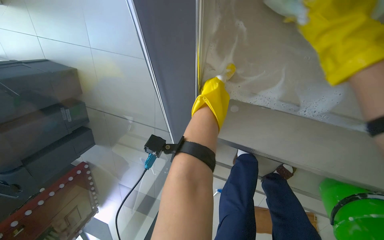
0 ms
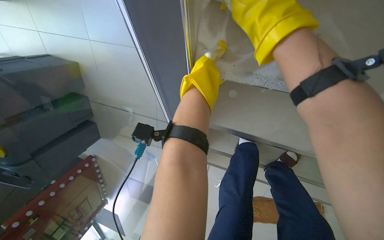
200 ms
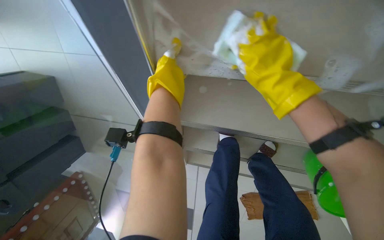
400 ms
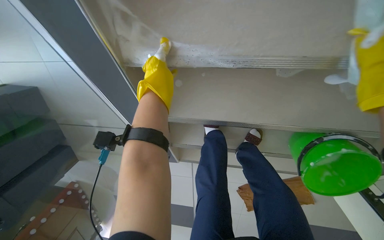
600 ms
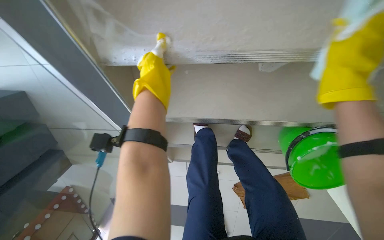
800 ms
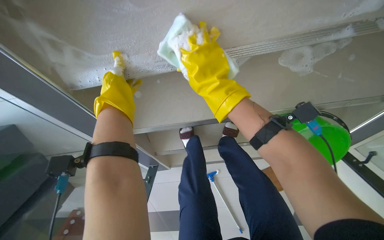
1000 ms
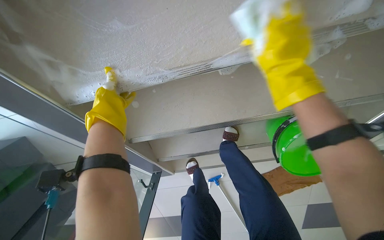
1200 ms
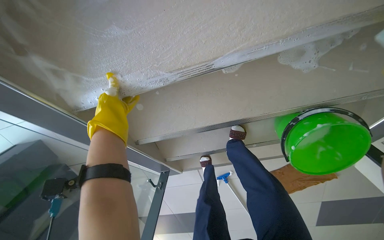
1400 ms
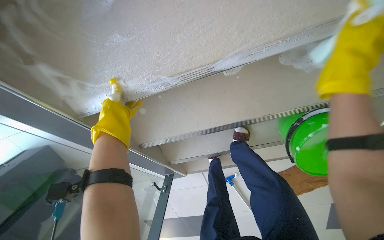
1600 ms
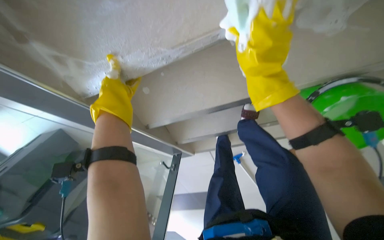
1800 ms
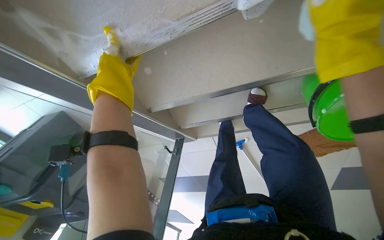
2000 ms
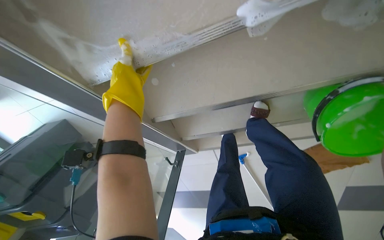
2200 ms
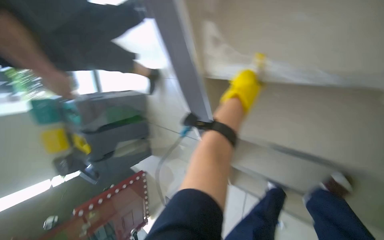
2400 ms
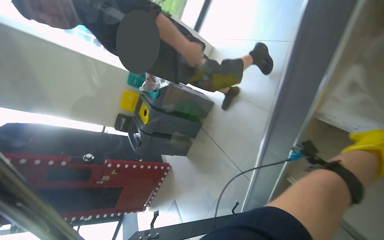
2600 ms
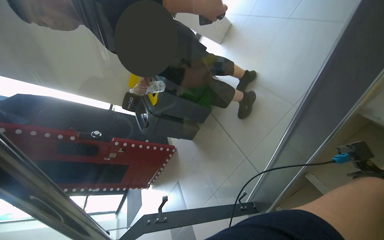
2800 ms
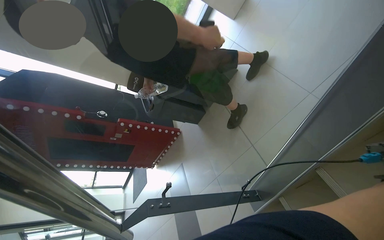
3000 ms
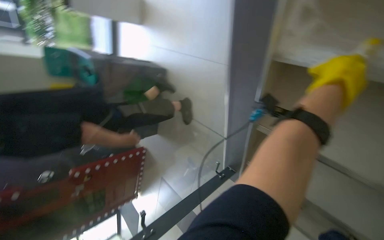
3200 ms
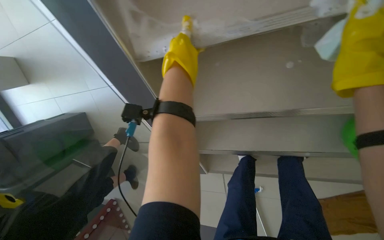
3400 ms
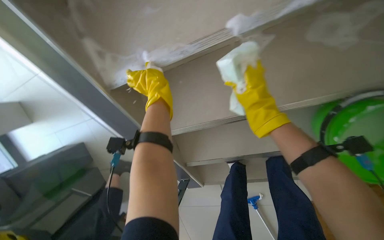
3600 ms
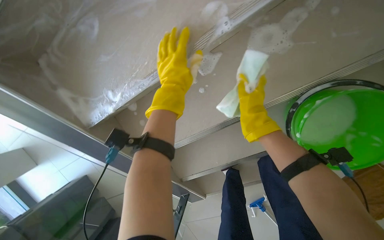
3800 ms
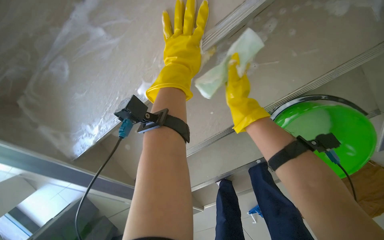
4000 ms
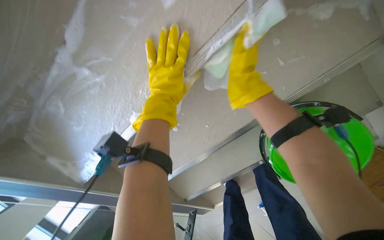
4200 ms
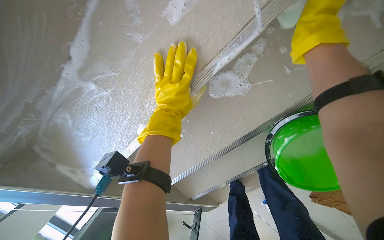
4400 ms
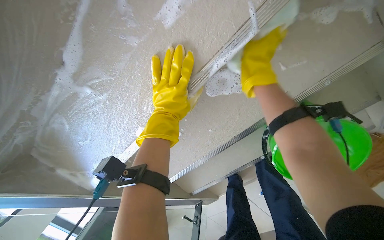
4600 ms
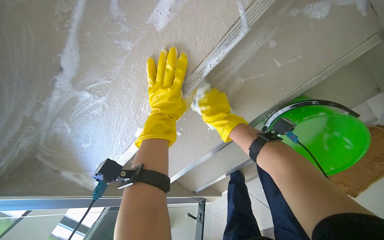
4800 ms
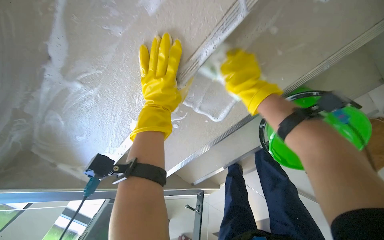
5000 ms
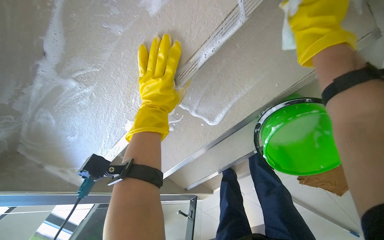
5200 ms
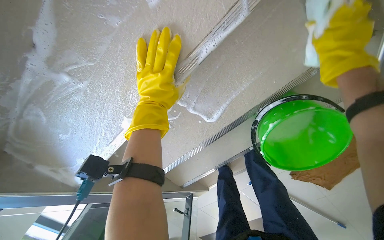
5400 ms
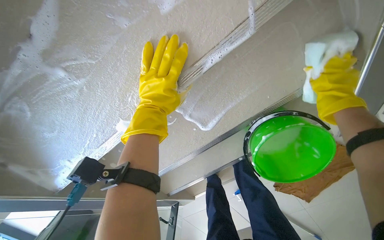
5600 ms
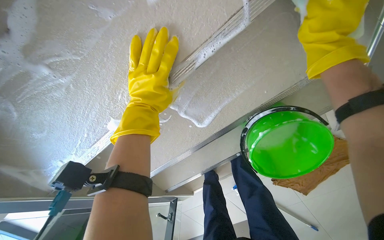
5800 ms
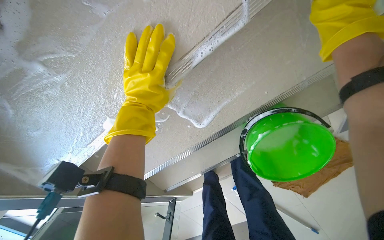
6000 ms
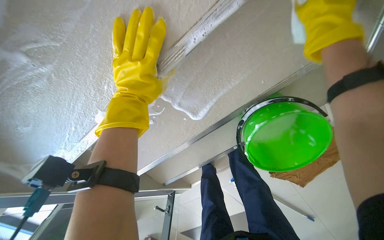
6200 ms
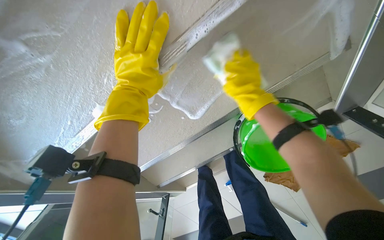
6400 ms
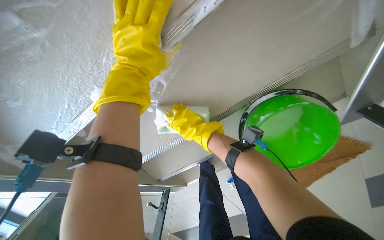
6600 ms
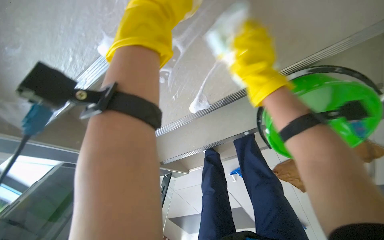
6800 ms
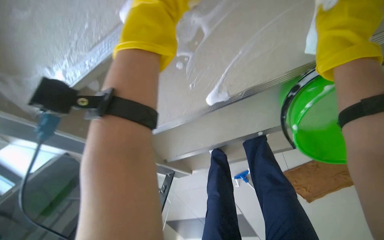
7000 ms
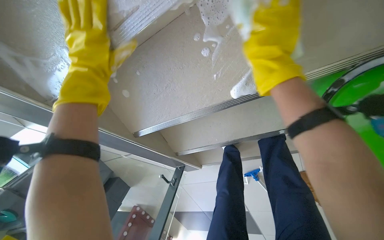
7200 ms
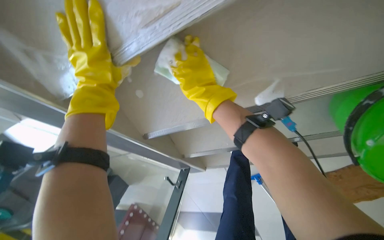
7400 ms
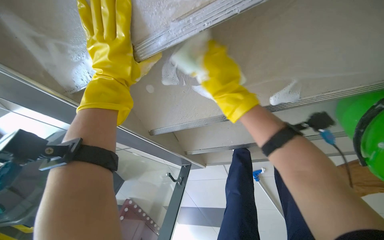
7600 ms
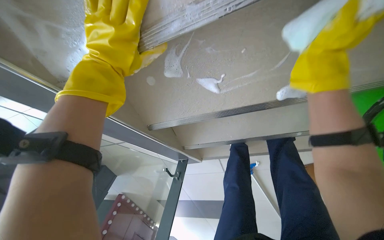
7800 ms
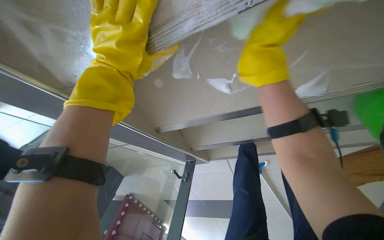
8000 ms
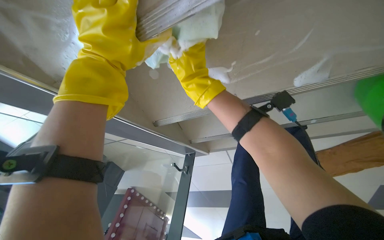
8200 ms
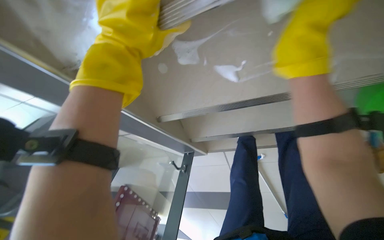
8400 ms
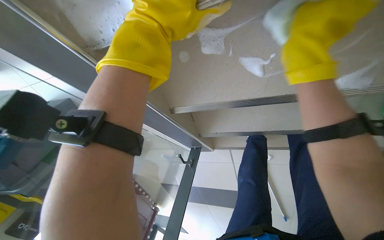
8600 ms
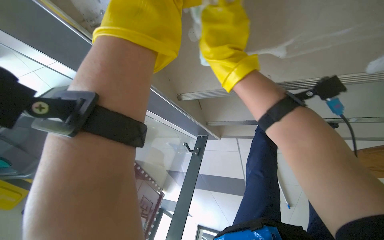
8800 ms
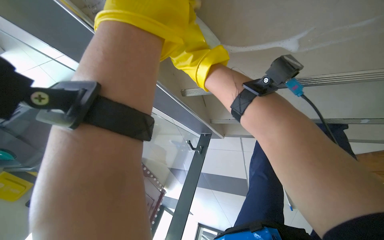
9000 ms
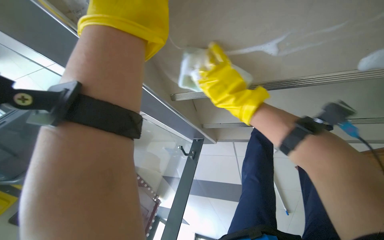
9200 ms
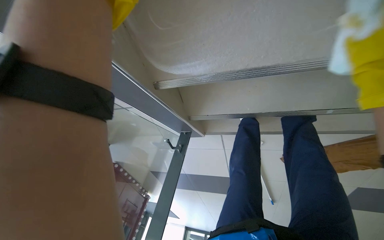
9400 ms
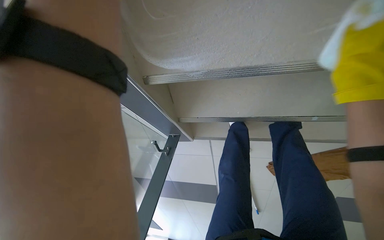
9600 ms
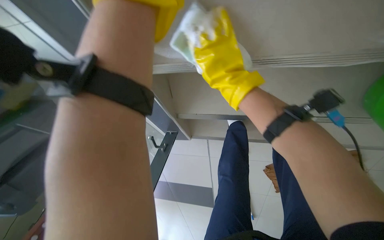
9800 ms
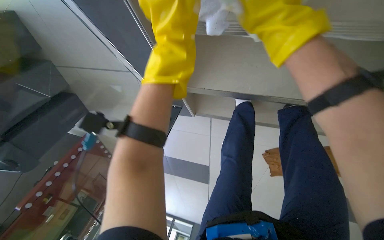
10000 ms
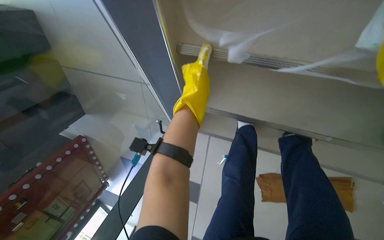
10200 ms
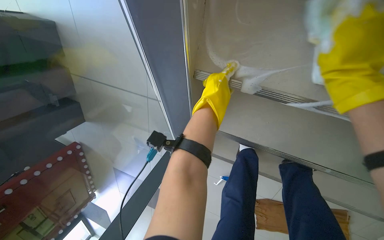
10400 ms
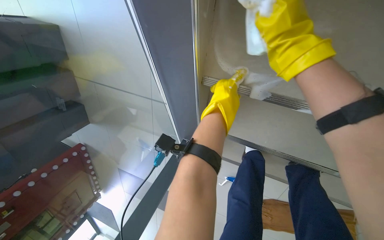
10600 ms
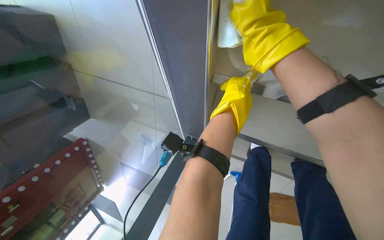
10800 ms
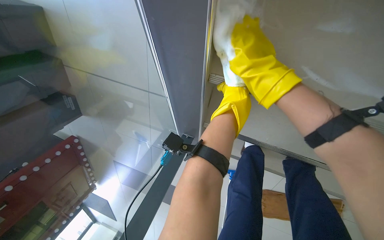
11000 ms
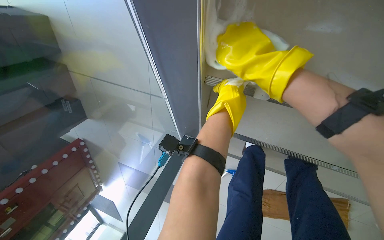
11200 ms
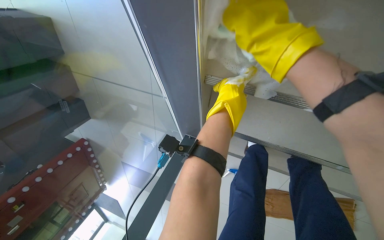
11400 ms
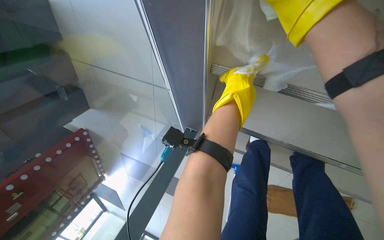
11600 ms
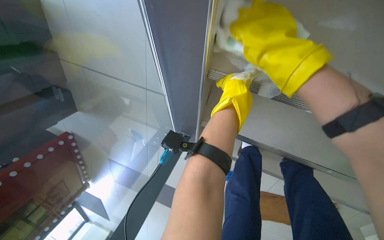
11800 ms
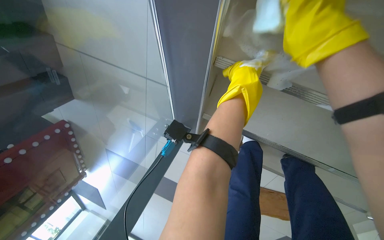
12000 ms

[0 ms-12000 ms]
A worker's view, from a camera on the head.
Job: wiping surfaces.
The whole recording: Scrubbing underside of stairs. The worker scrubs the underside of the stairs with a sponge and cleaning solution.
0 ms to 1600 ms: The scene turns roughly 30 degrees counterclockwise in the picture.
1600 ms to 3000 ms: The head rotates some 65 degrees to the left.
3000 ms to 4400 ms: The camera travels some 60 cm. The head turns to the right by some 90 degrees.
7600 ms to 9000 ms: The view tips downward by about 15 degrees.
9000 ms to 10400 ms: The camera is aimed approximately 20 degrees further to the right. The left hand shifts roughly 40 cm farther from the camera.

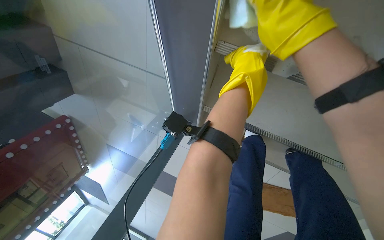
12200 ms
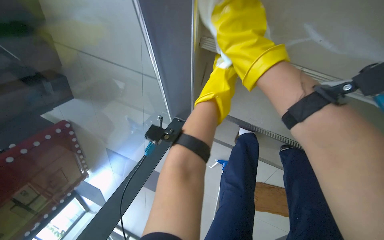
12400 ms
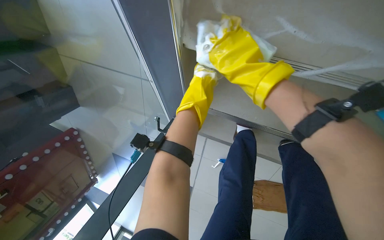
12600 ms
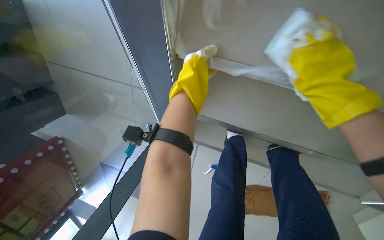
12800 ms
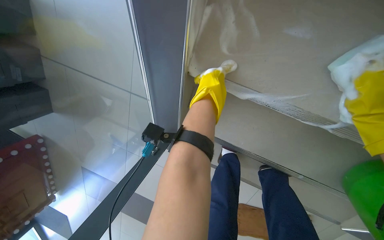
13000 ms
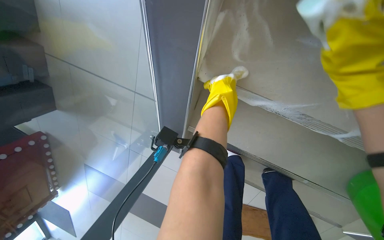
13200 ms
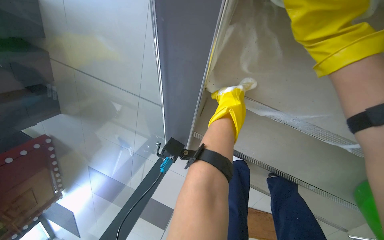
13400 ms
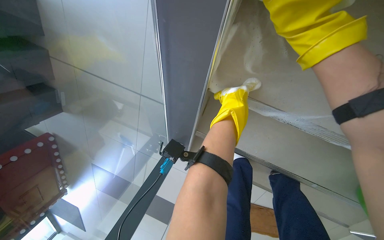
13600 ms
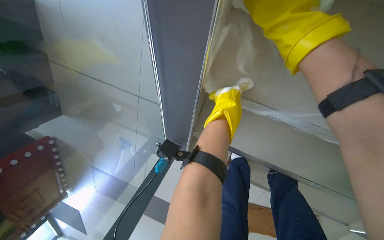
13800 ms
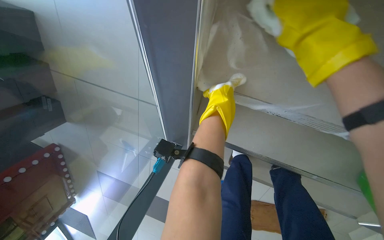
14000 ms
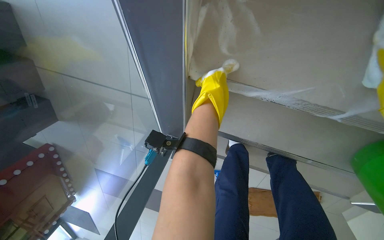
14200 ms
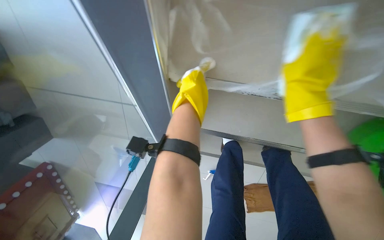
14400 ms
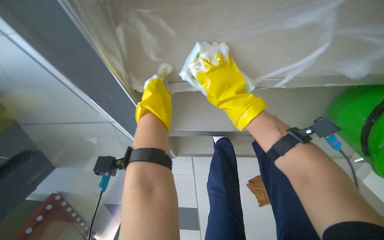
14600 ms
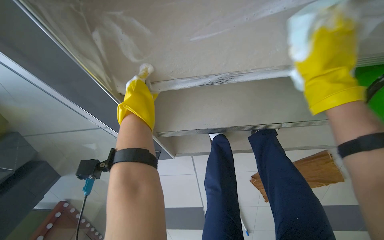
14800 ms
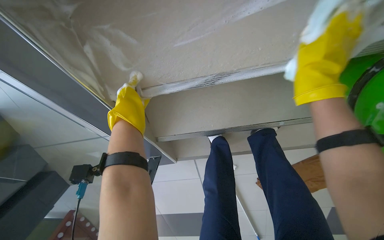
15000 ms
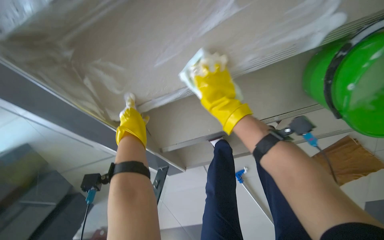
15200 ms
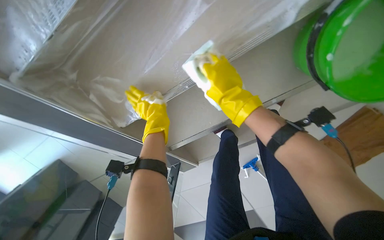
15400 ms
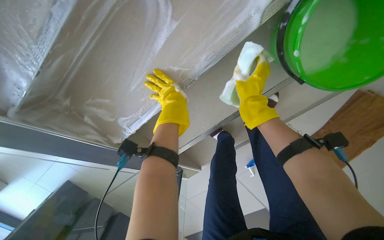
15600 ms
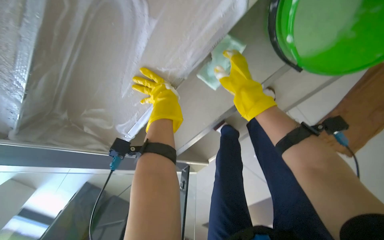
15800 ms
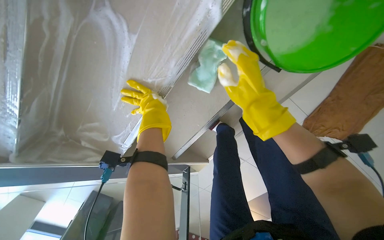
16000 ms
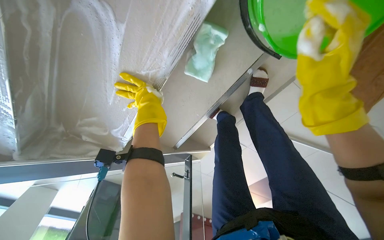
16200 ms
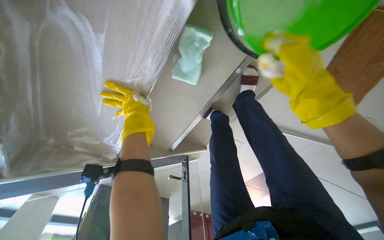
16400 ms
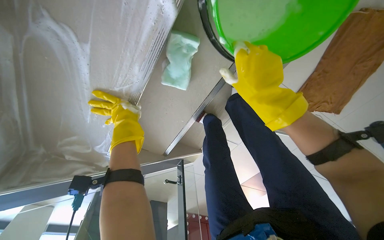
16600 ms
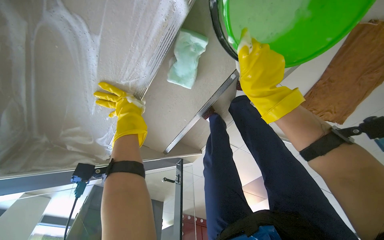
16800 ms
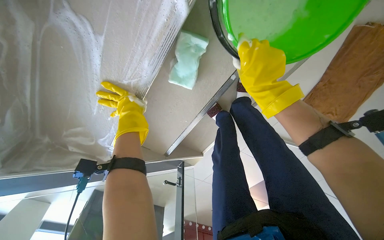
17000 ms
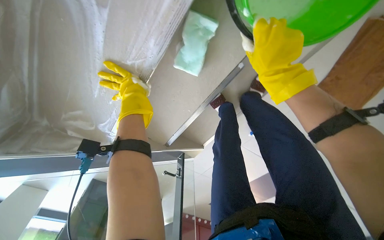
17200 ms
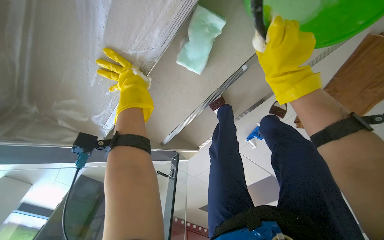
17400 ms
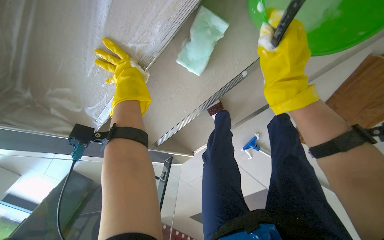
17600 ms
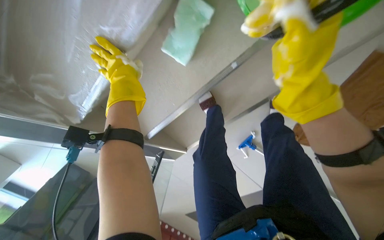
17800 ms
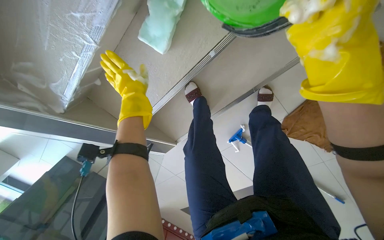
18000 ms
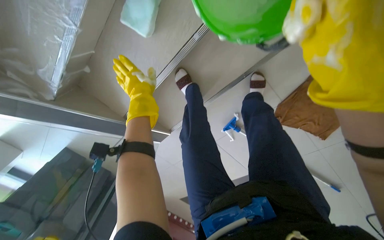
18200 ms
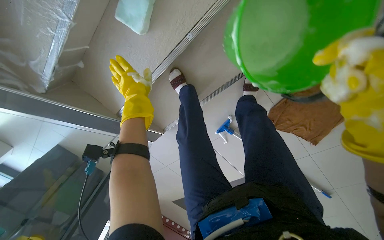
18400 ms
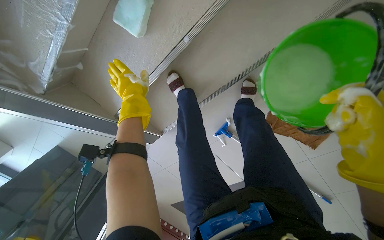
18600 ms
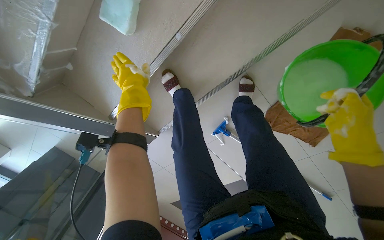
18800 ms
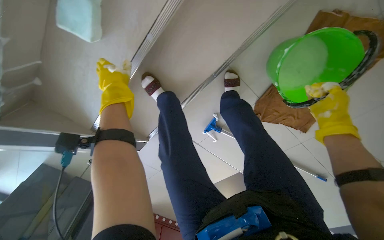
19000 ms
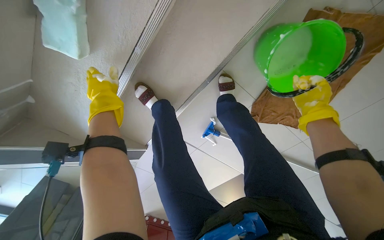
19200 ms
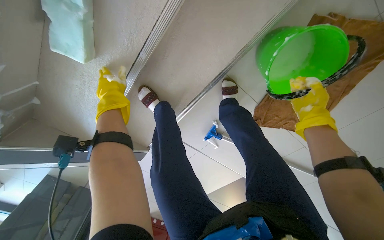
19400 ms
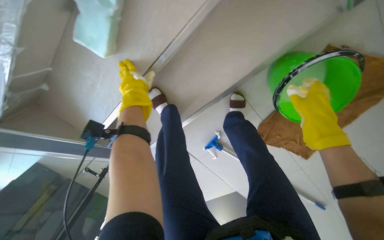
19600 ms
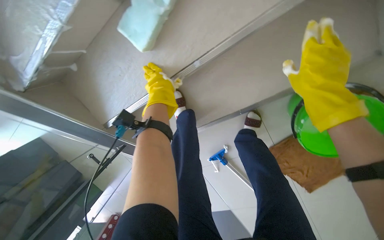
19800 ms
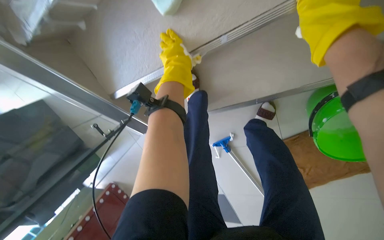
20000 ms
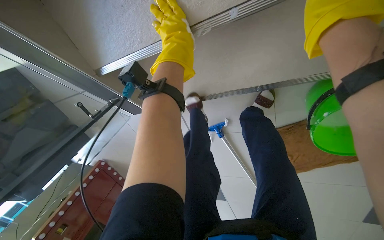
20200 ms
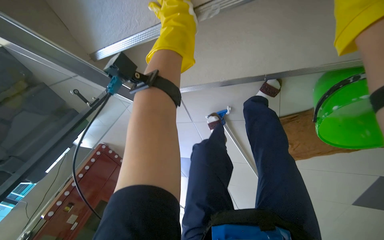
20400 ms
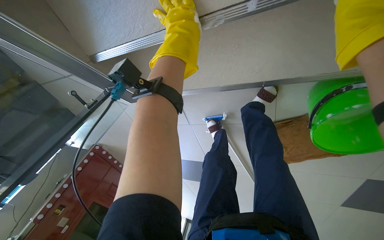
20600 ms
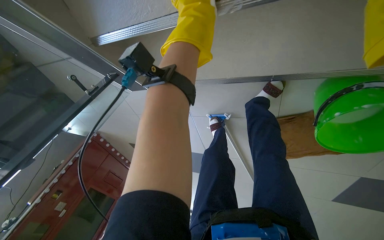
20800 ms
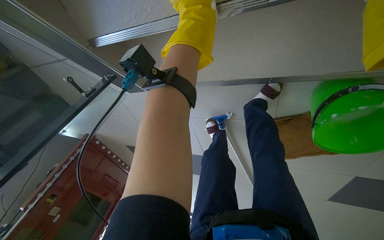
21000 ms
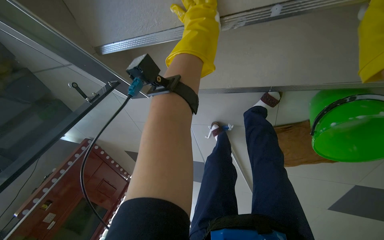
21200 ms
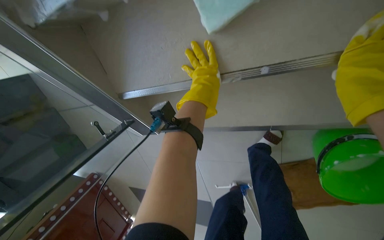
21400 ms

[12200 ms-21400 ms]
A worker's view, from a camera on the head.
Job: wiping surfaces.
The whole recording: Scrubbing underside of stairs. The worker scrubs the underside of the stairs with a sponge and cleaning solution.
13800 ms to 15200 ms: Everything in view rotates roughly 40 degrees counterclockwise.
15200 ms to 16800 ms: The scene rotates counterclockwise by roughly 30 degrees.
16800 ms to 18400 ms: The left hand moves to the right, roughly 30 cm.
18400 ms to 19800 ms: The left hand shifts some 15 cm farther from the camera.
